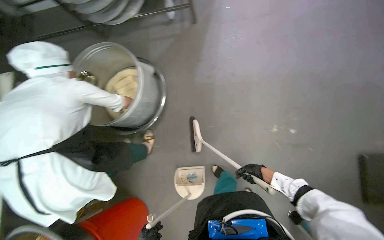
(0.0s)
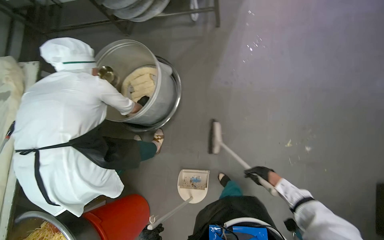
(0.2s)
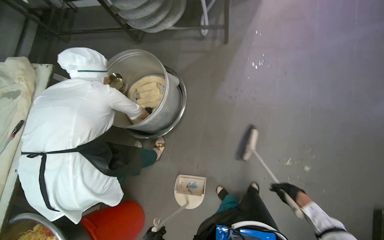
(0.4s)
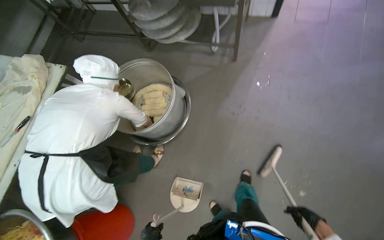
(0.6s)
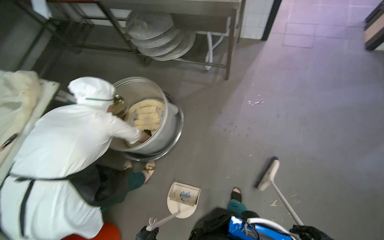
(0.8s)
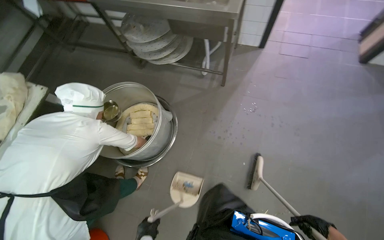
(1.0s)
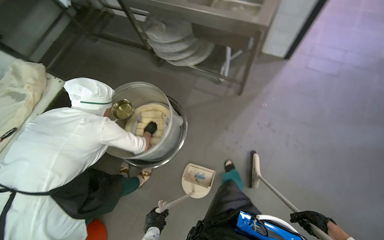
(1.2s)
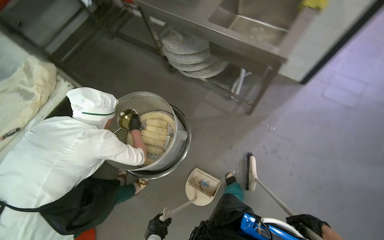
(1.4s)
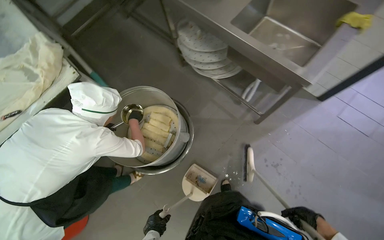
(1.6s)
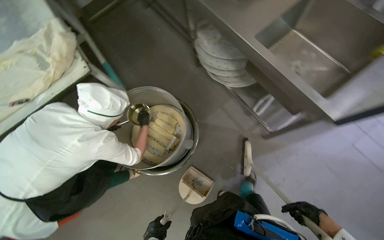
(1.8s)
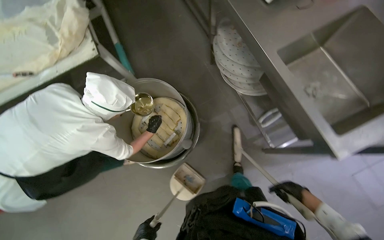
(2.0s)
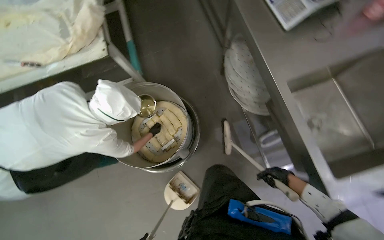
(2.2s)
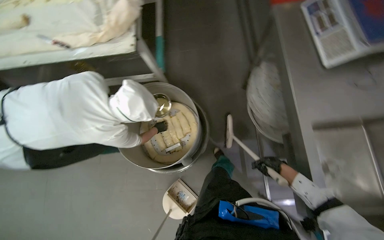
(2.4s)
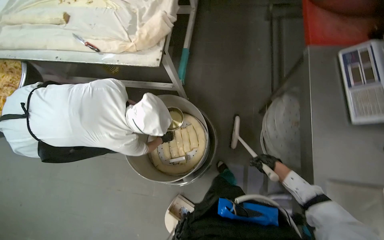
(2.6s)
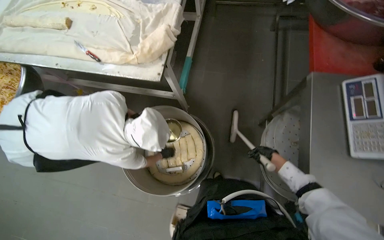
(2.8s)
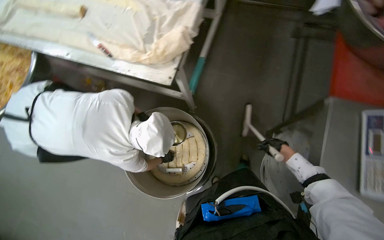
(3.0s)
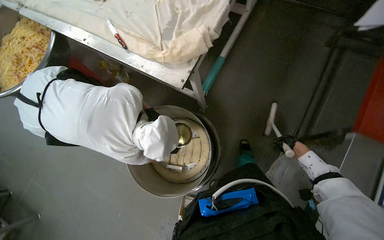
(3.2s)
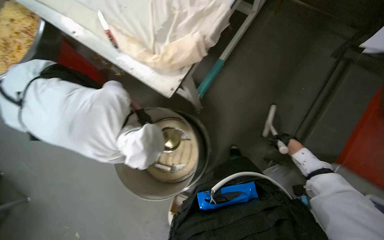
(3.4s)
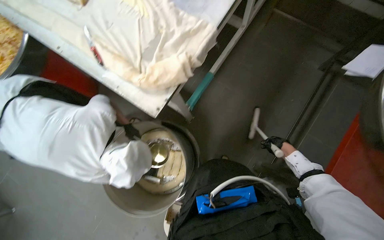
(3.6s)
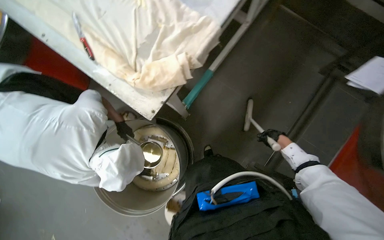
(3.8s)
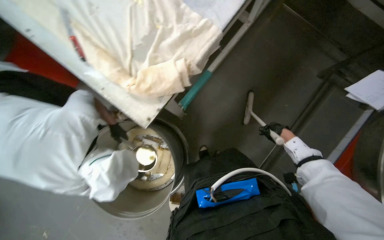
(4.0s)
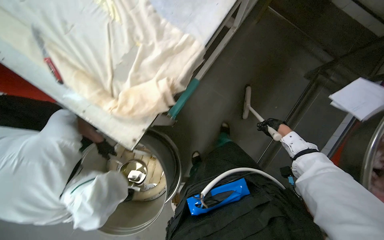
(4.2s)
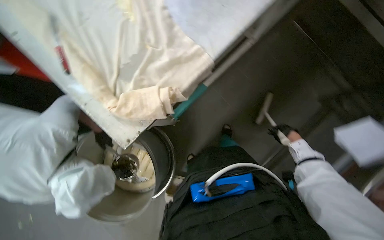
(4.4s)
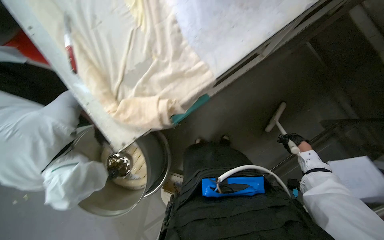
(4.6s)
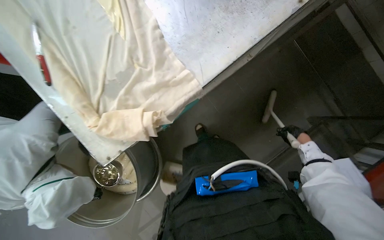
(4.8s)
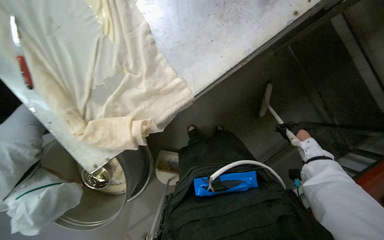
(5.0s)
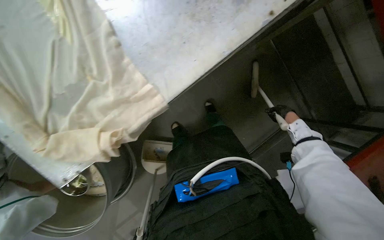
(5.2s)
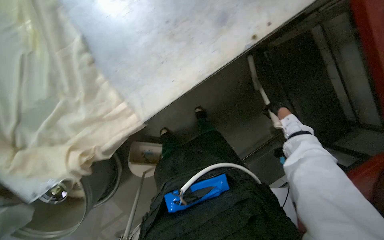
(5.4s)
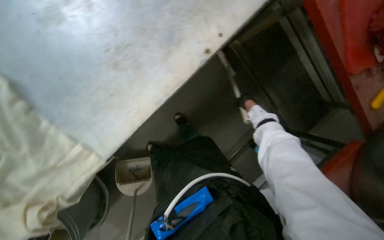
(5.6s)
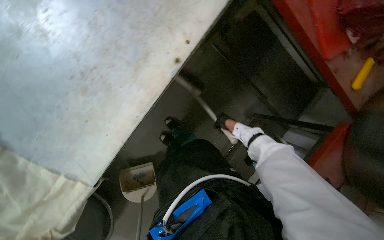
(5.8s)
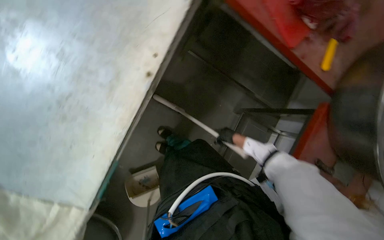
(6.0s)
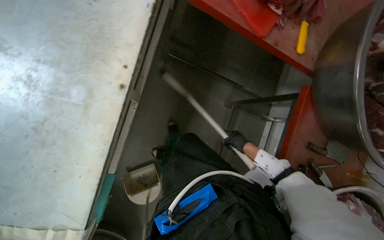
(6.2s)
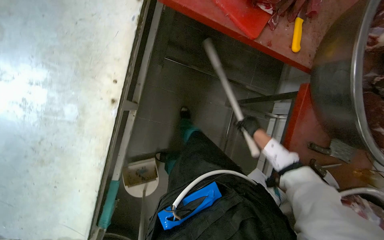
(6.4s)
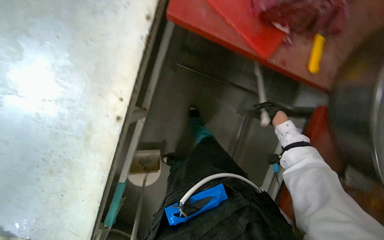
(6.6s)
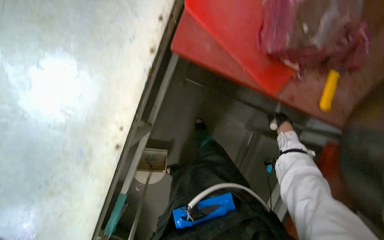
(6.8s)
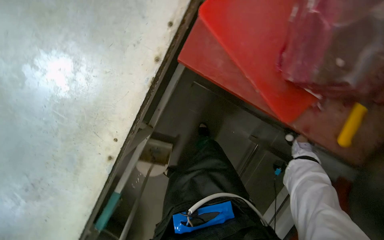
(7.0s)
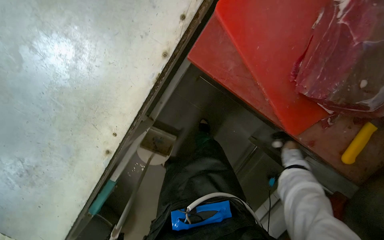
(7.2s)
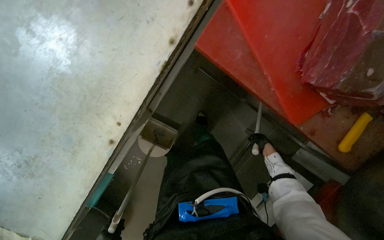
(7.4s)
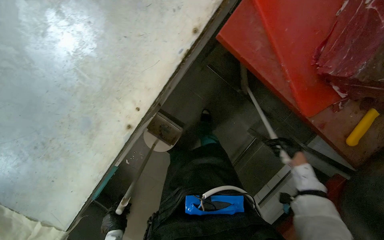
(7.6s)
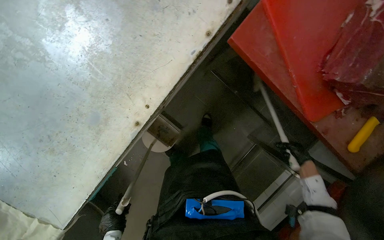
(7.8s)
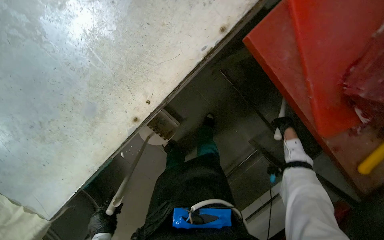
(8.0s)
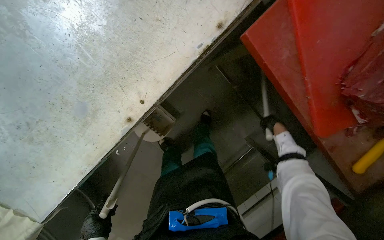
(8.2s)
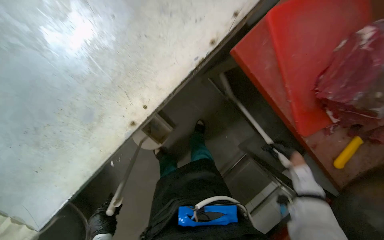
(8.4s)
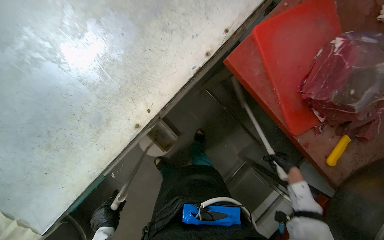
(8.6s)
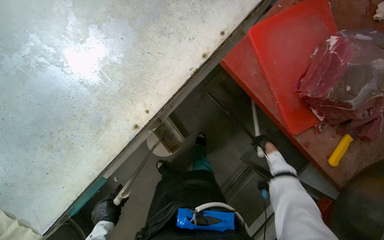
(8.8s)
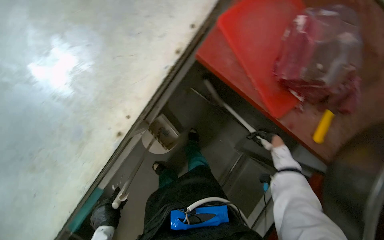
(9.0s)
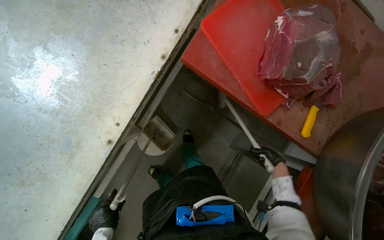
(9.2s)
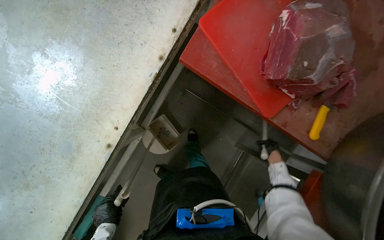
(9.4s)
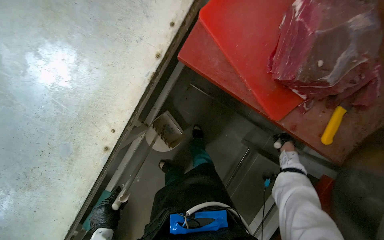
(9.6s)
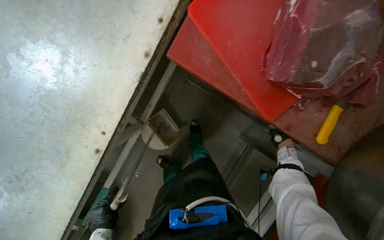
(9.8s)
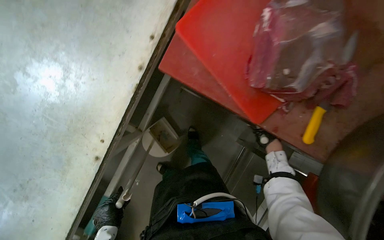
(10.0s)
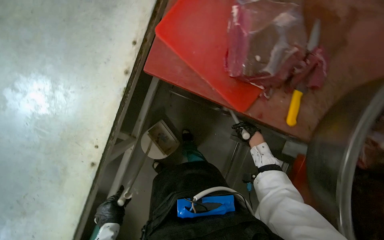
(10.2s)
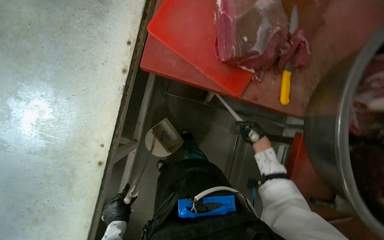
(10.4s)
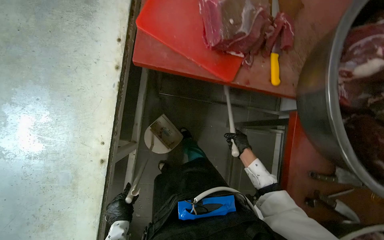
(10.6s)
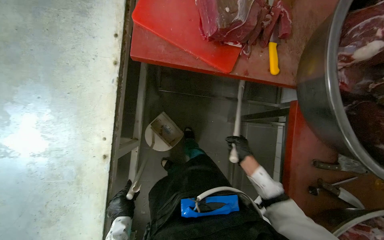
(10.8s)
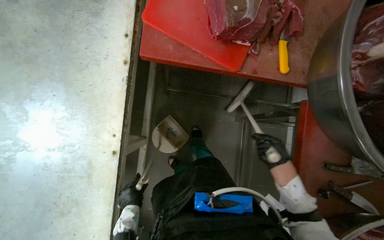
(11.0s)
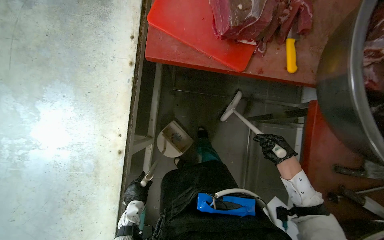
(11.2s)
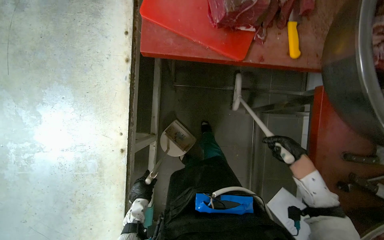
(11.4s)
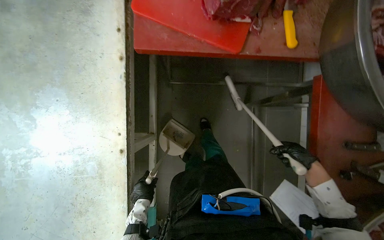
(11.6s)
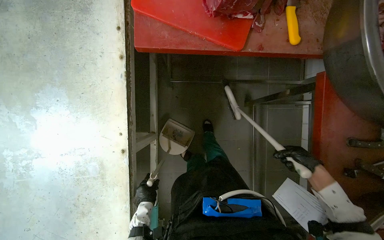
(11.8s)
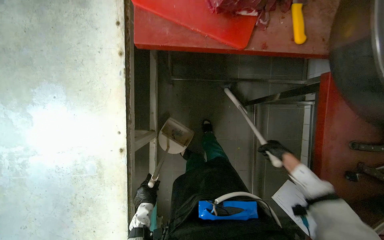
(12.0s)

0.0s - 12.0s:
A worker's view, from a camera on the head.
Job: sweeping floor.
The whole recording: Sweeping kitchen floor. The worker sweeps the kitchen floor with a broom and dustpan, moving chairs to clean underneath them.
0.0s - 1.6s: The camera is carried approximately 70 cm. The scene rotates clockwise by approximately 45 degrees.
1.6s - 3.0s: The camera is carried some 70 cm. The scene rotates clockwise by roughly 60 degrees.
3.0s - 4.4s: The camera is carried some 60 cm. The camera pitches downward, by approximately 15 degrees. Everything in view rotates about 25 degrees clockwise.
4.4s - 6.0s: The wearer moves some 60 cm. The wearer looks about 20 degrees further to the right.
6.0s - 7.6s: The right hand shifts approximately 20 cm to the right.
7.6s - 9.0s: The right hand swings nearer and farther, about 20 cm each way, with 3 reversals.
10.4s - 12.0s: The right hand is displaced down the picture by roughly 25 cm.

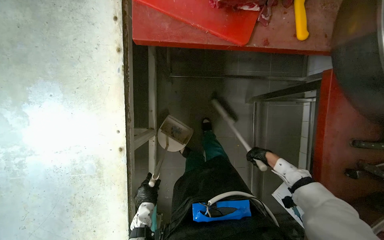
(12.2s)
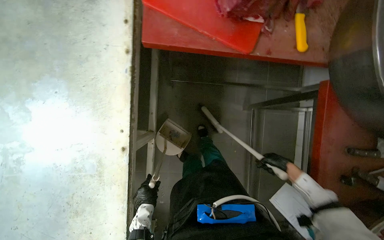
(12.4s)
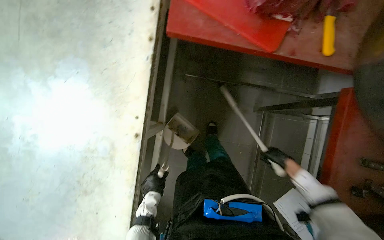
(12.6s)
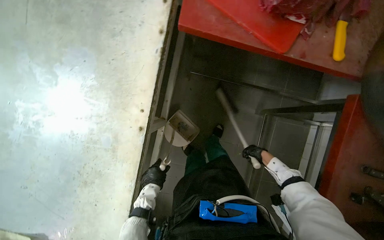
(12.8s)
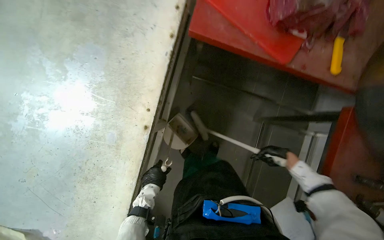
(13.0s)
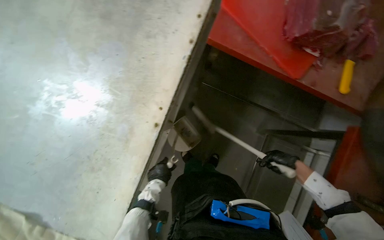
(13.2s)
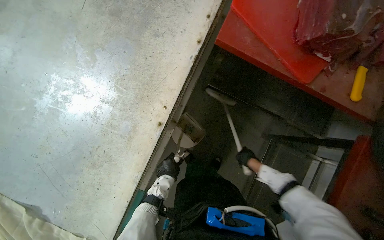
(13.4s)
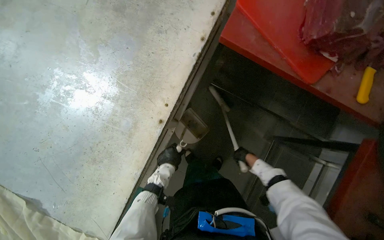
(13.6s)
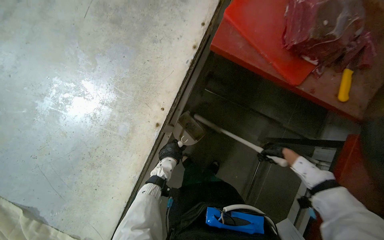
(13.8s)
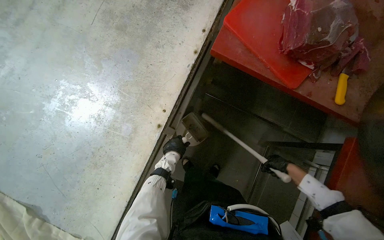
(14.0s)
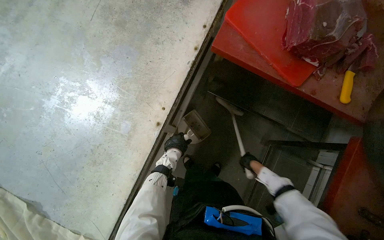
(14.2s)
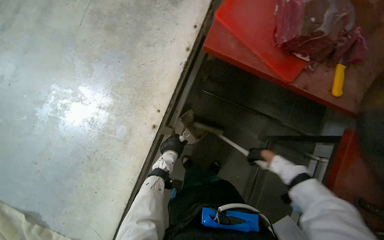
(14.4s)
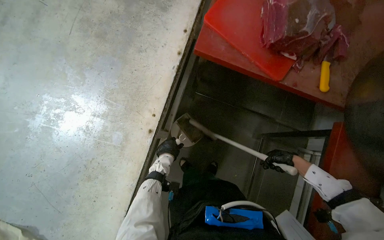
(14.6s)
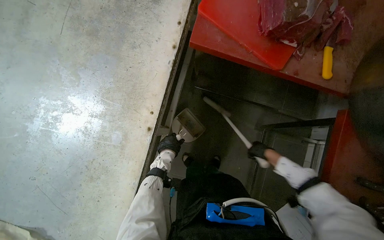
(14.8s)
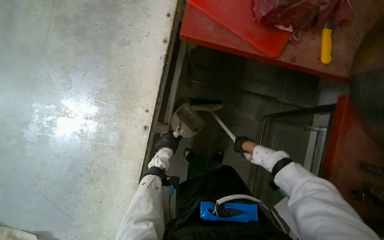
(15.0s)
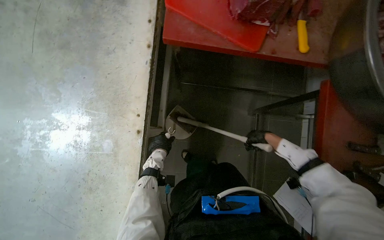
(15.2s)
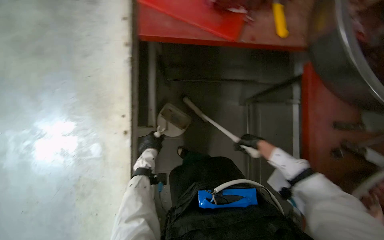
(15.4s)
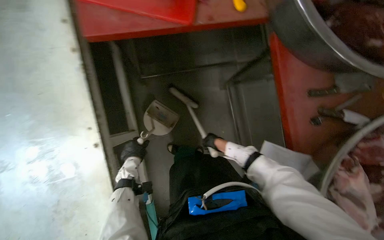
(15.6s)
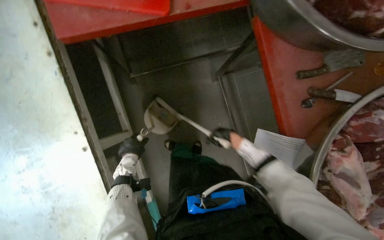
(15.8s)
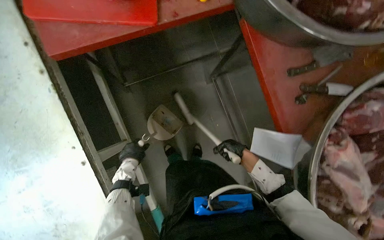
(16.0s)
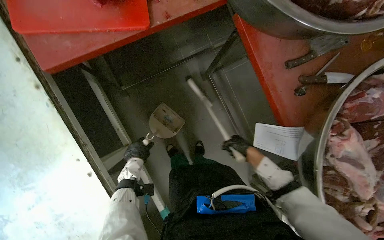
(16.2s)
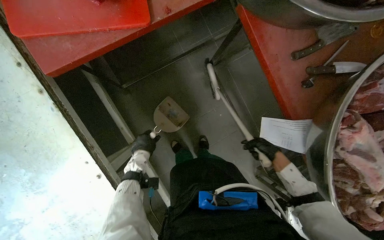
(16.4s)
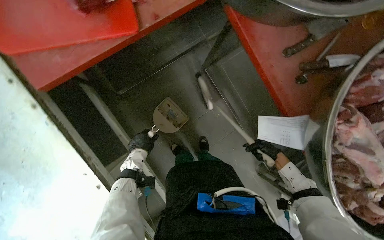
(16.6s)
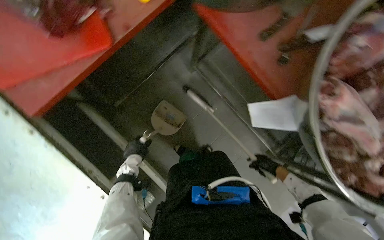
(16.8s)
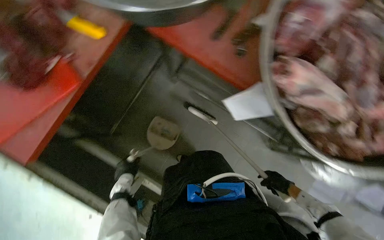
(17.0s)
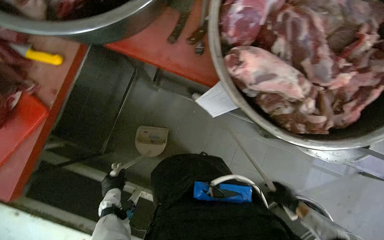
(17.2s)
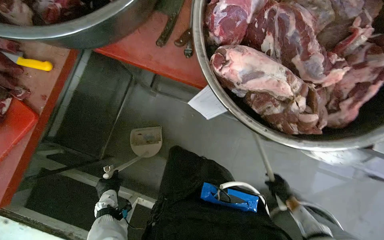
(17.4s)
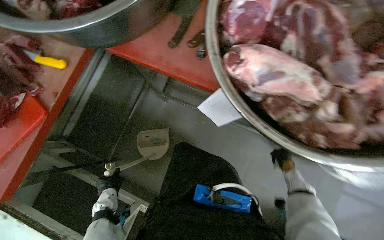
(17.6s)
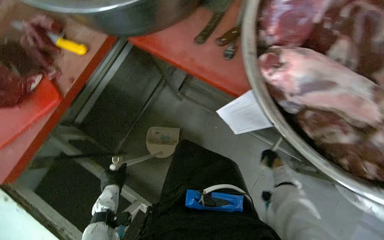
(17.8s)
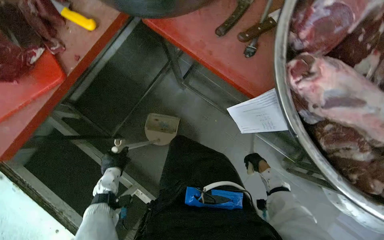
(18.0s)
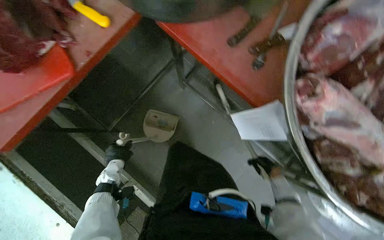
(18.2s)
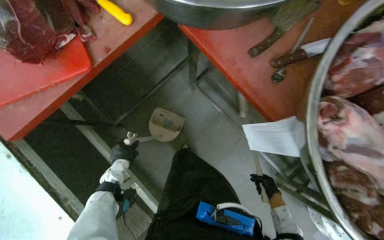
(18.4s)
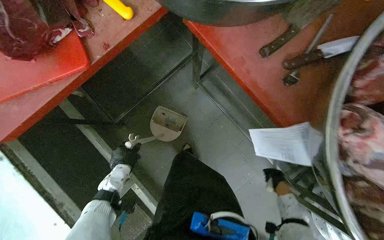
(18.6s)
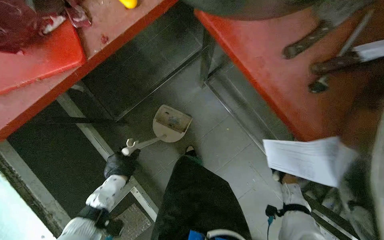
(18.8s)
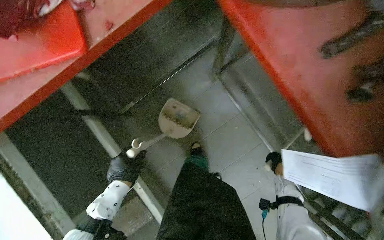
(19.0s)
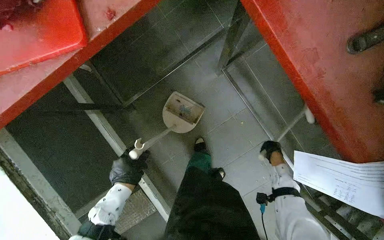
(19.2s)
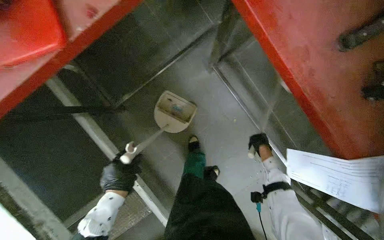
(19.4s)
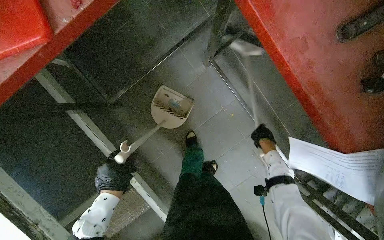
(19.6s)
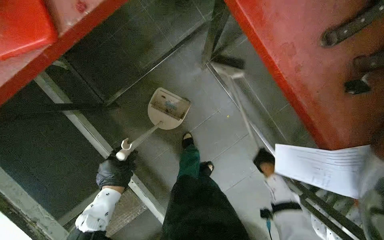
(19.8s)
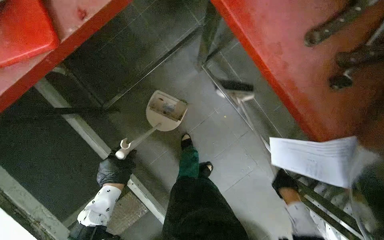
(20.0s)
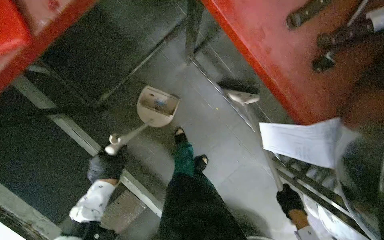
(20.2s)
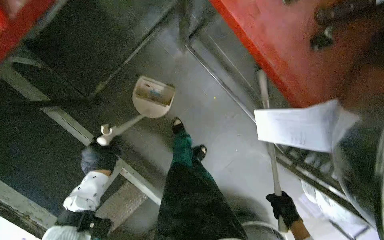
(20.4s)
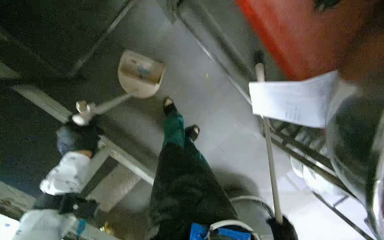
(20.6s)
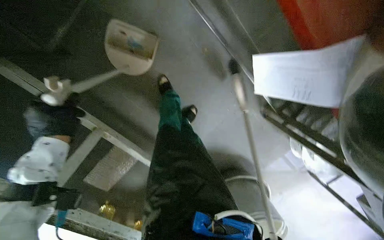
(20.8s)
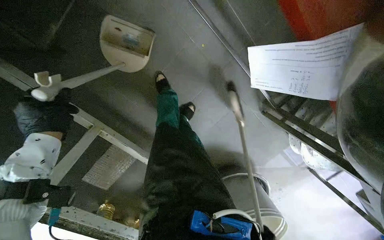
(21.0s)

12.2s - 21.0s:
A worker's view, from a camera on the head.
Job: sweeping floor.
The whole recording: Sweeping kitchen floor. The worker sweeps the kitchen floor with a broom and dustpan, moving chairs to clean underneath them.
12.2s - 13.6s: The scene rotates clockwise by about 25 degrees. The right hand goes nearer and farther, some 20 cm each way, reversing 3 times.
13.6s - 15.2s: The right hand goes approximately 15 cm nearer to the camera.
15.2s - 16.6s: The scene rotates counterclockwise by approximately 40 degrees.
18.0s - 19.6s: The view tilts about 15 degrees downward. The right hand shifts about 25 cm up the picture.
19.6s - 21.0s: The wearer looks roughly 20 degrees further downward.
